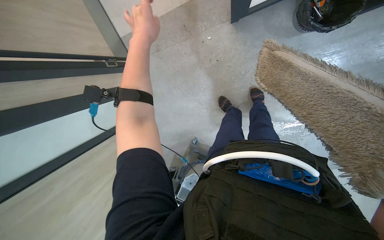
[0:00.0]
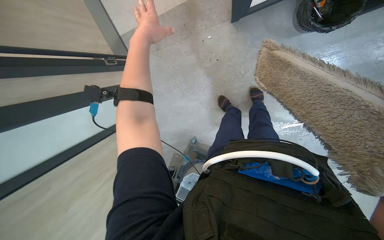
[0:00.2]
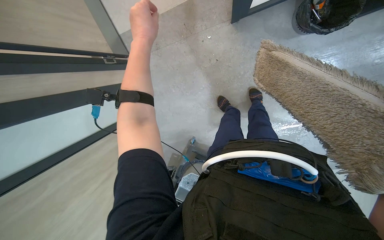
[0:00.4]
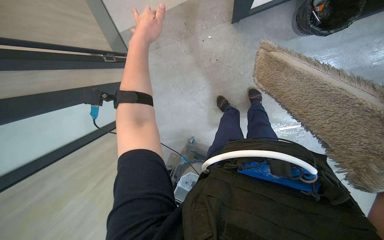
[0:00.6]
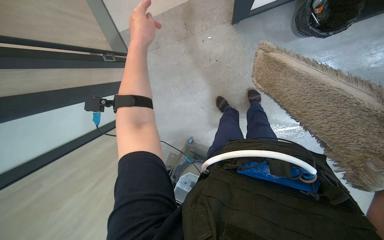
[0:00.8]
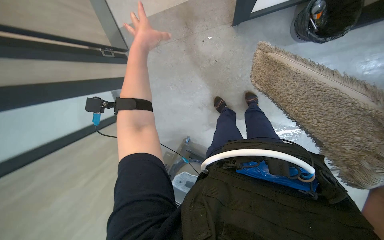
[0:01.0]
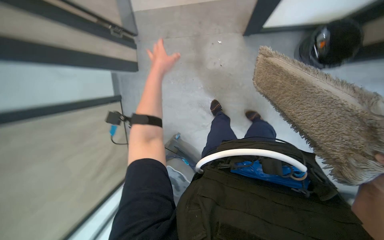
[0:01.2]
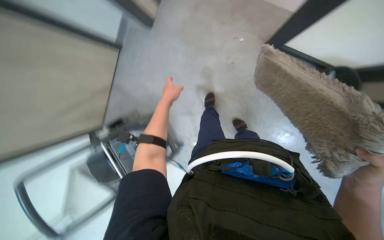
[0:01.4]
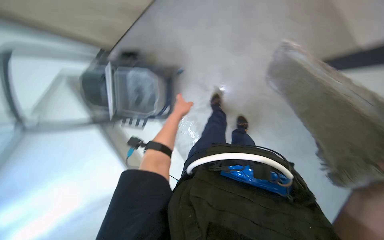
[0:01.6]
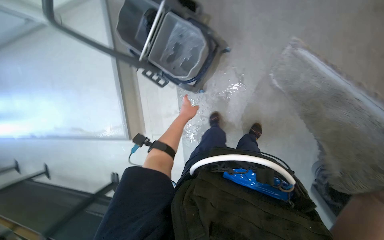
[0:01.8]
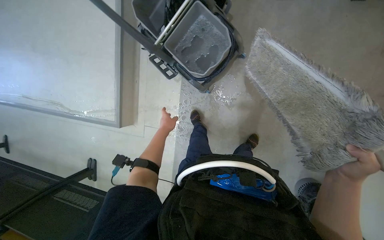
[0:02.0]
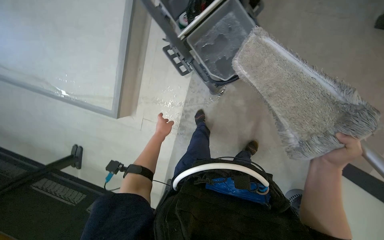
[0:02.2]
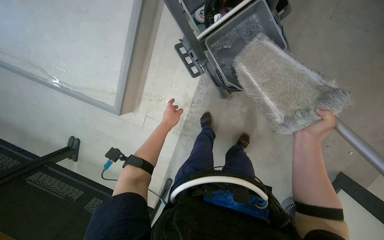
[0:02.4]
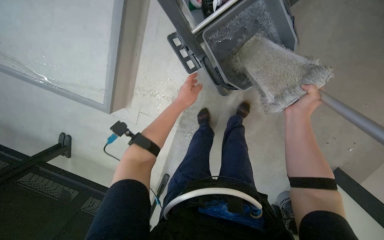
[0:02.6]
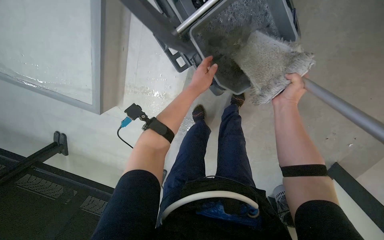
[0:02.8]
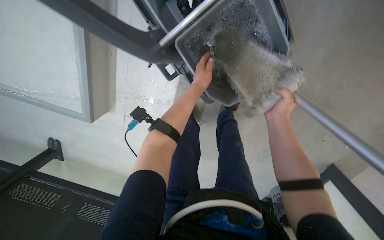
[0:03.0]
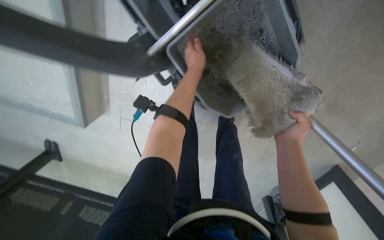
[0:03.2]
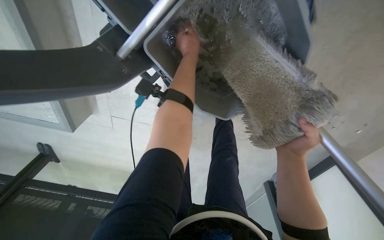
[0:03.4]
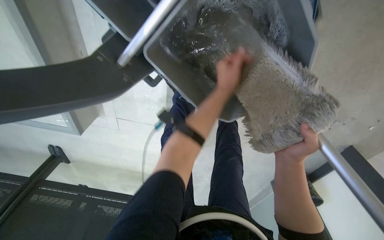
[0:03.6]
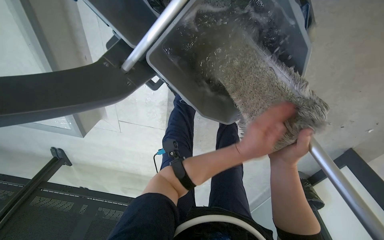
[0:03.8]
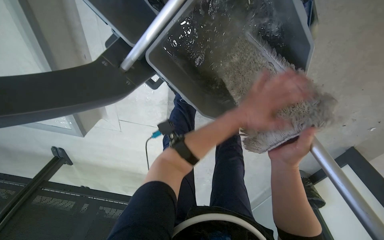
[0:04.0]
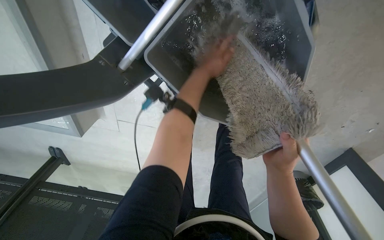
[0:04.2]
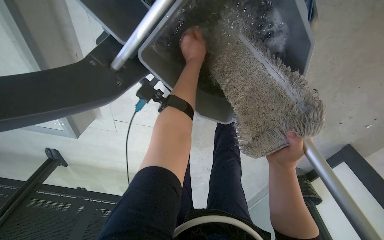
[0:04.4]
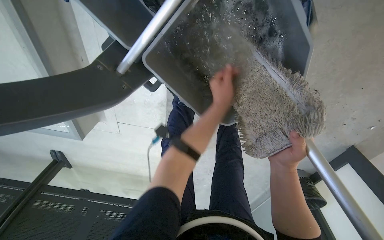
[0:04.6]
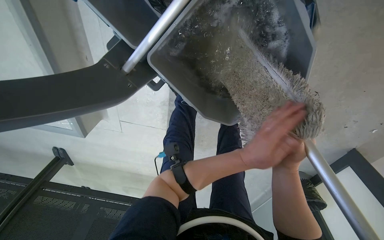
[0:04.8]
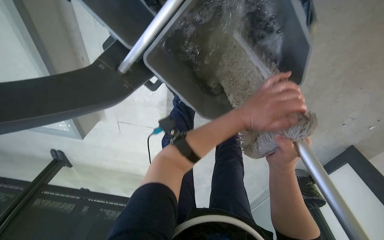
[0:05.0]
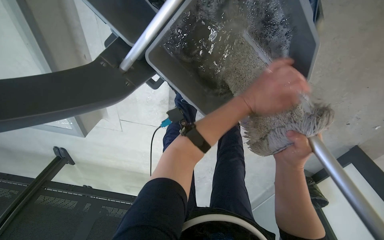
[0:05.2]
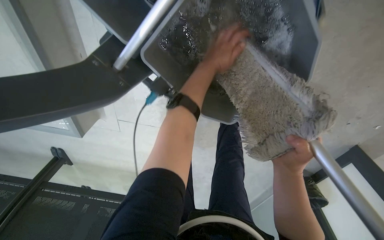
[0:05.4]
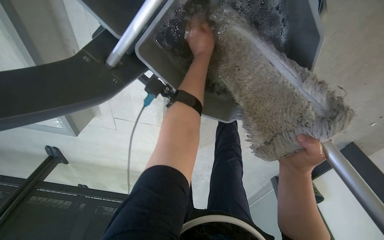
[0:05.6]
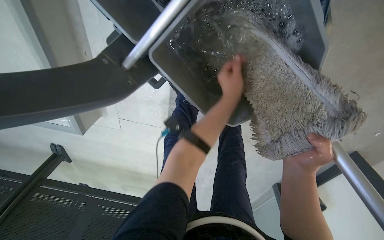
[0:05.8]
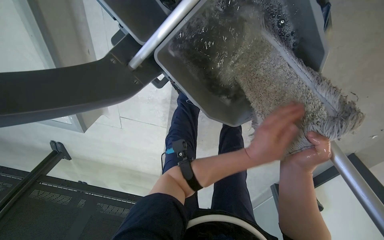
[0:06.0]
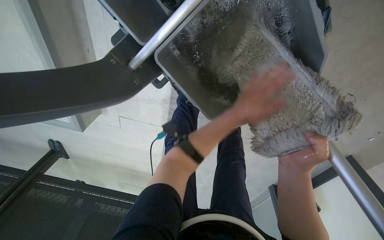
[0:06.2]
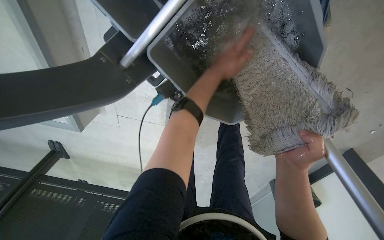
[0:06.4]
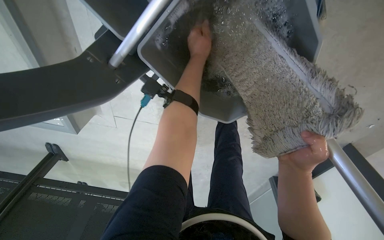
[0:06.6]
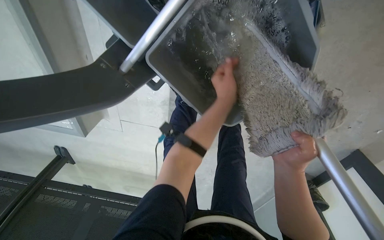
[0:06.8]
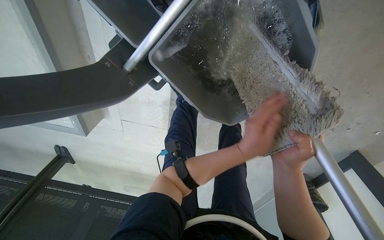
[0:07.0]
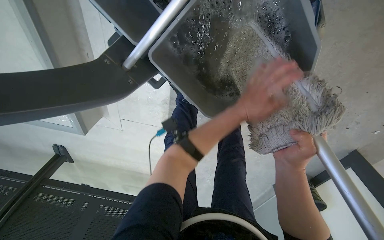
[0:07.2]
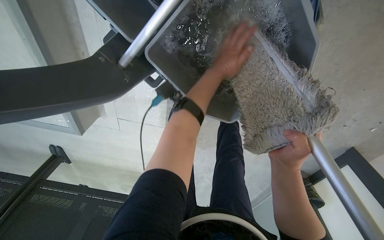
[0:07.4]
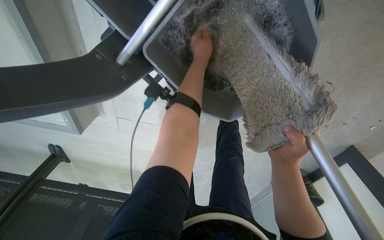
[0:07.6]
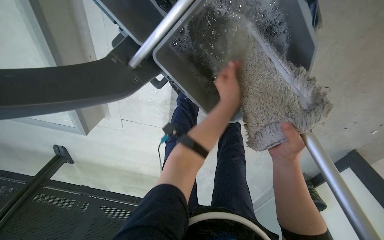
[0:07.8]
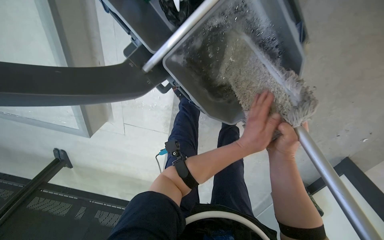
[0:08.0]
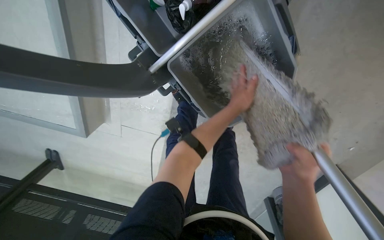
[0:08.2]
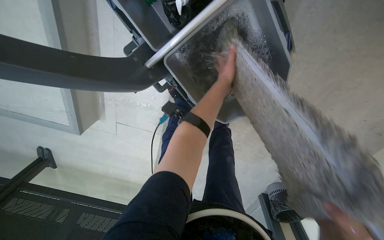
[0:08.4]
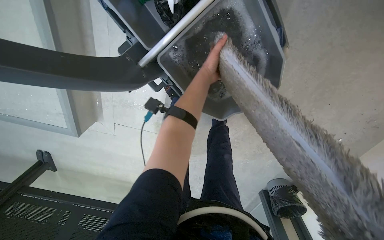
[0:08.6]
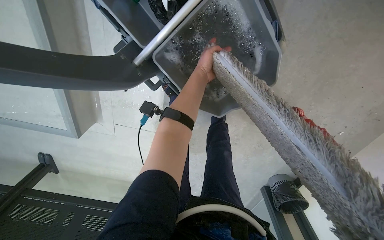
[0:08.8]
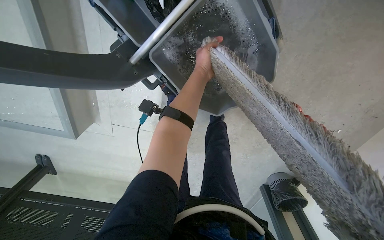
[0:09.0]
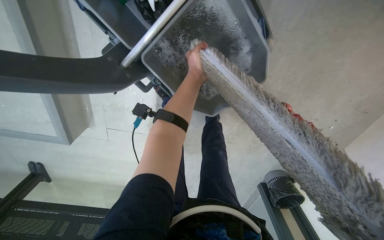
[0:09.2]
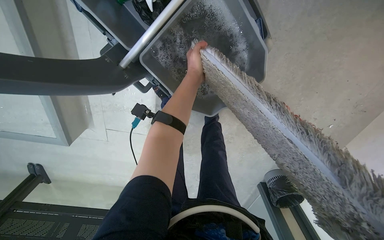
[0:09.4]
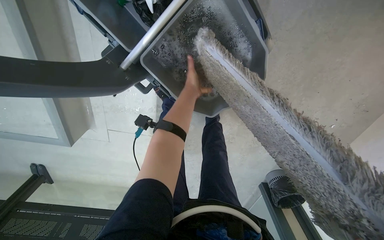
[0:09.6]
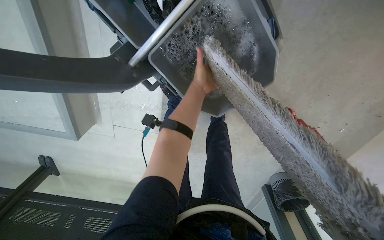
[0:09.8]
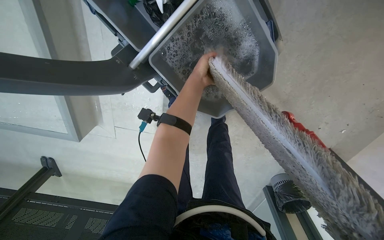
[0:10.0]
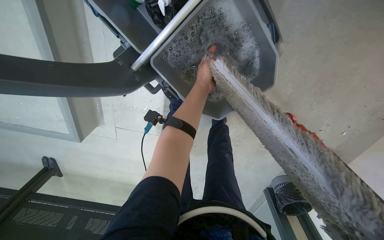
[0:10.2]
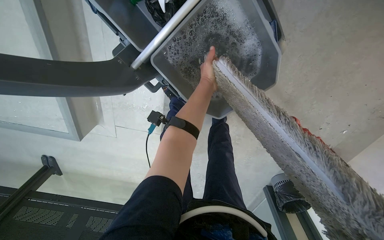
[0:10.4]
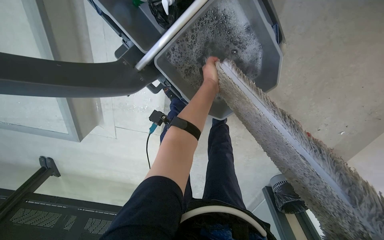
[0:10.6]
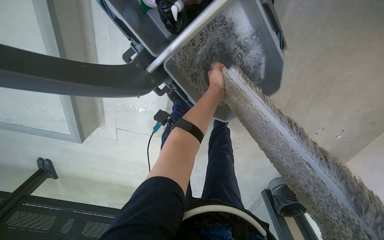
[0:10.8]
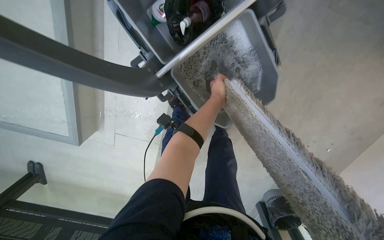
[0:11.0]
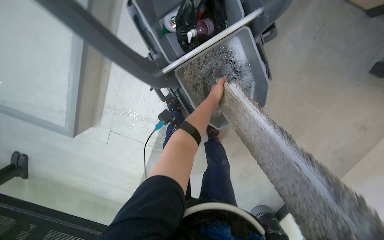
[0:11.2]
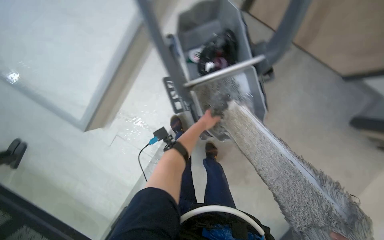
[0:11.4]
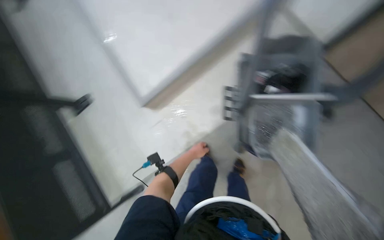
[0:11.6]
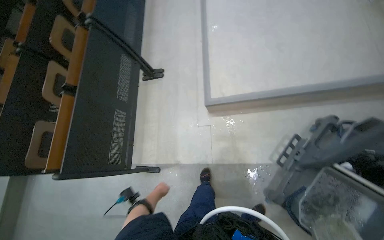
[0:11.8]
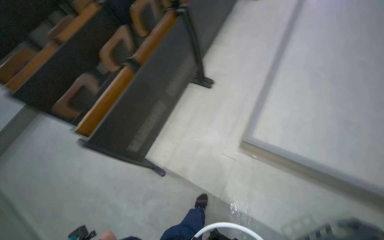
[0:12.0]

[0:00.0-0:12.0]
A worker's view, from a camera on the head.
Job: preparing cleaning supplies.
The whole recording: Changing mop head. The worker finishes wringing out the mop head and attaches a new one to the handle.
0:00.0 to 0:01.6: The left hand goes roughly 25 cm down the picture and farther from the camera.
0:01.6 to 0:03.0: Everything in view rotates about 35 degrees clockwise.
0:03.0 to 0:04.4: The left hand goes up and down the picture, roughly 30 cm each way, reversing 2 times.
0:04.4 to 0:06.0: The left hand goes up and down the picture, about 30 cm each way, reversing 2 times.
0:06.0 to 0:07.6: The left hand swings up and down the picture, roughly 30 cm each way, with 2 reversals.
0:07.6 to 0:09.0: The left hand moves about 25 cm down the picture and comes back.
0:10.4 to 0:12.0: The wearer moves about 70 cm. The wearer looks some 30 degrees further upward. Everything in view rotates about 60 degrees clockwise.

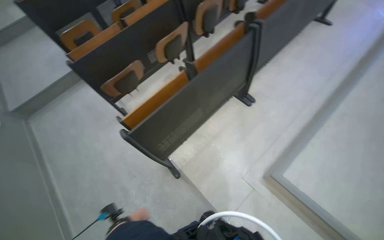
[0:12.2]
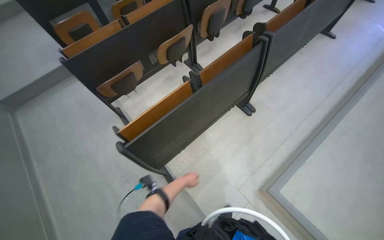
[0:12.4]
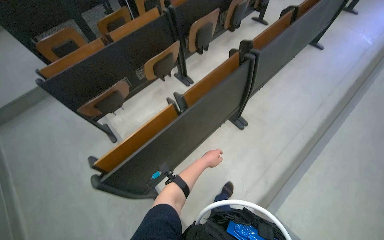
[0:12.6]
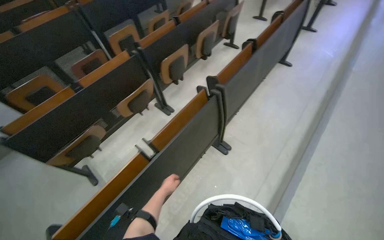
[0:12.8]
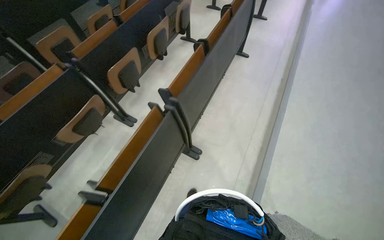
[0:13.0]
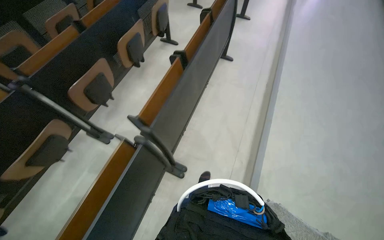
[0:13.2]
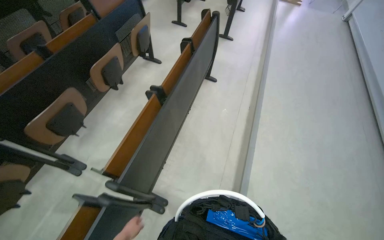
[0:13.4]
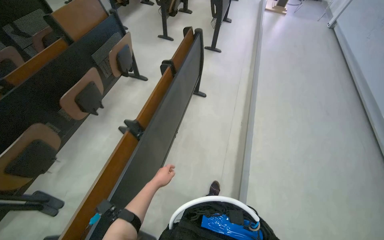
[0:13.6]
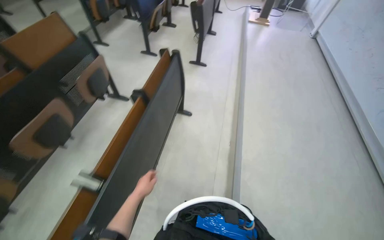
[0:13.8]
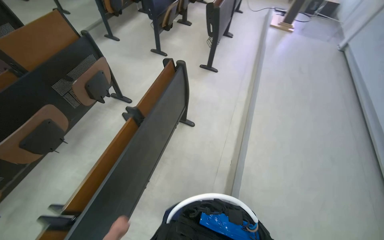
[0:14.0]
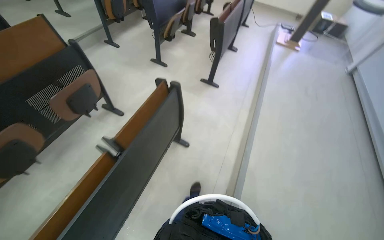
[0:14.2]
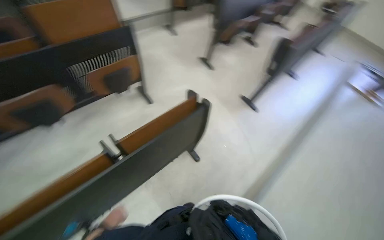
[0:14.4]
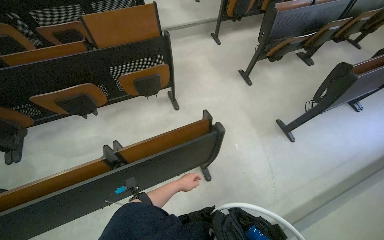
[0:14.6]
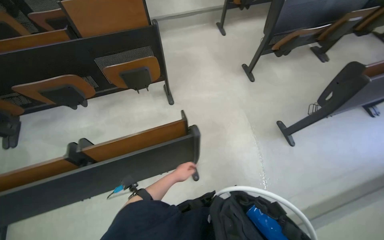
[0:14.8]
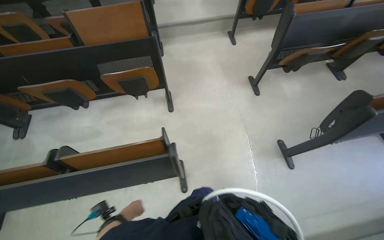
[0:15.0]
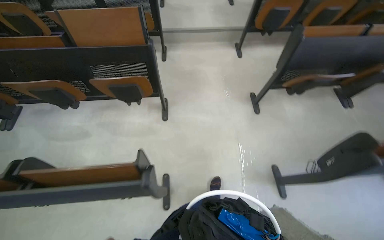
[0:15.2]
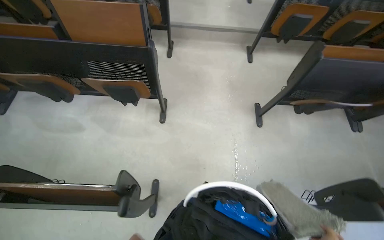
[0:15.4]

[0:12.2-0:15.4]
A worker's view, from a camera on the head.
Job: preparing cleaning supplies.
The whole recording: Changing mop head. The worker finishes wringing out the mop head and attaches a new one to the handle.
0:12.2 to 0:13.8: The camera travels some 1.5 m. The head turns to the right by approximately 35 degrees.
0:13.8 to 0:15.4: The camera travels roughly 1.5 m. The wearer looks about 75 degrees further to the left.

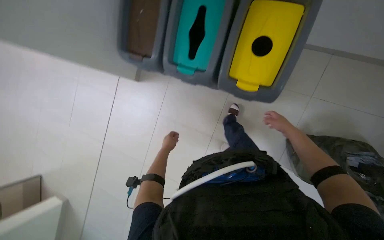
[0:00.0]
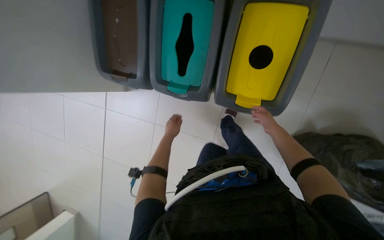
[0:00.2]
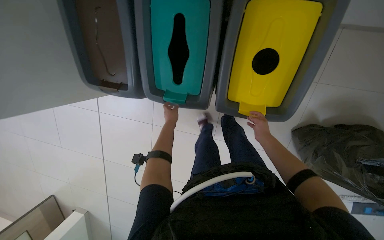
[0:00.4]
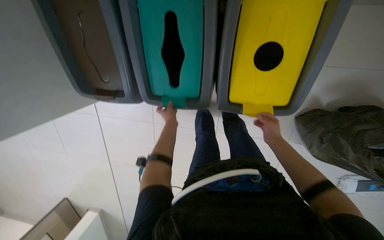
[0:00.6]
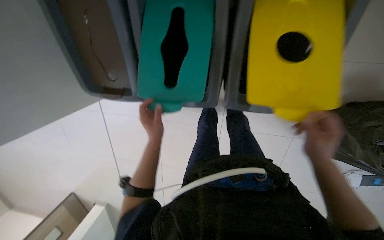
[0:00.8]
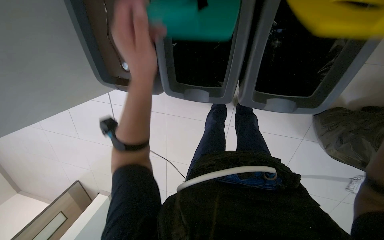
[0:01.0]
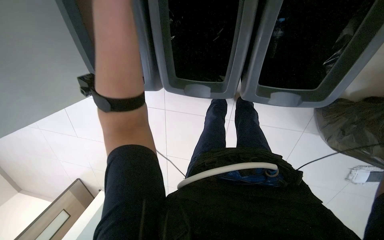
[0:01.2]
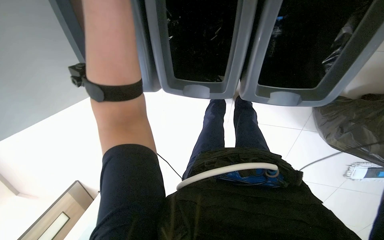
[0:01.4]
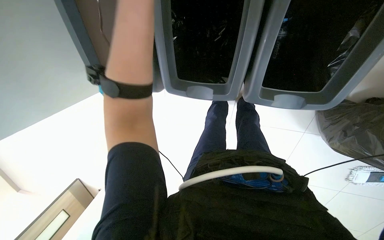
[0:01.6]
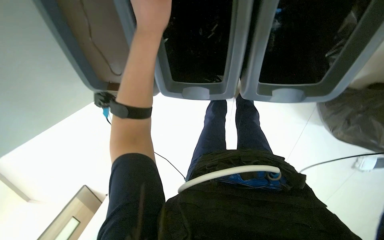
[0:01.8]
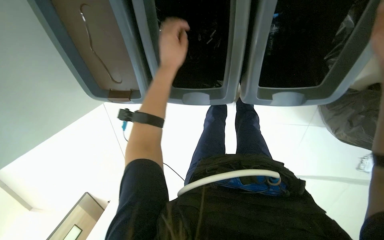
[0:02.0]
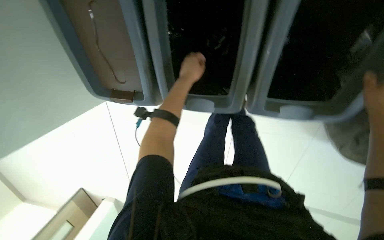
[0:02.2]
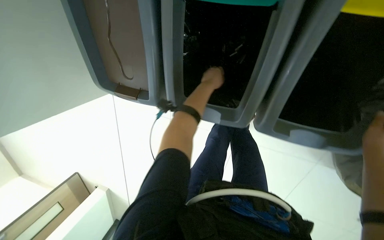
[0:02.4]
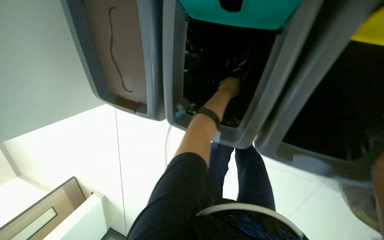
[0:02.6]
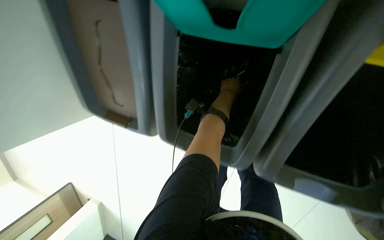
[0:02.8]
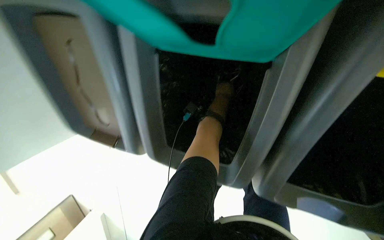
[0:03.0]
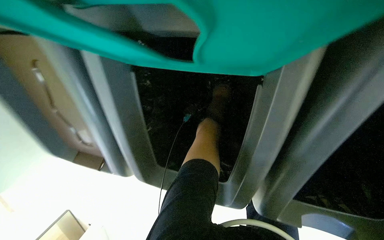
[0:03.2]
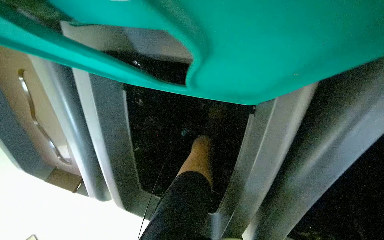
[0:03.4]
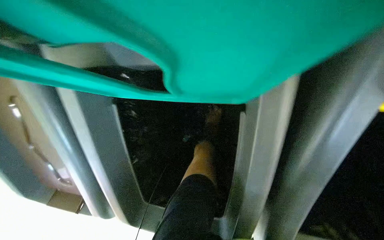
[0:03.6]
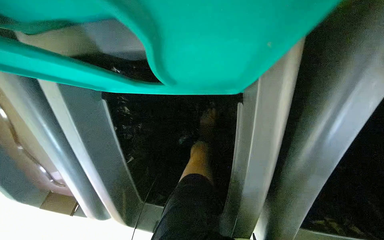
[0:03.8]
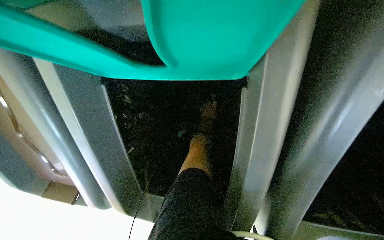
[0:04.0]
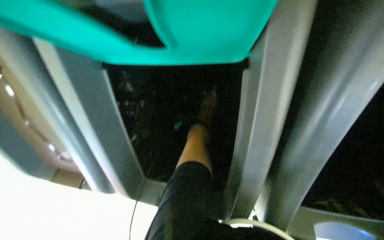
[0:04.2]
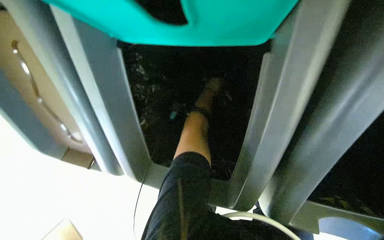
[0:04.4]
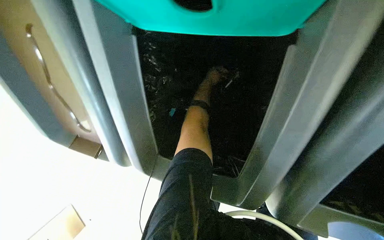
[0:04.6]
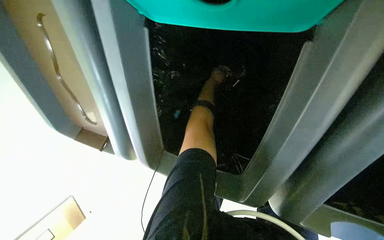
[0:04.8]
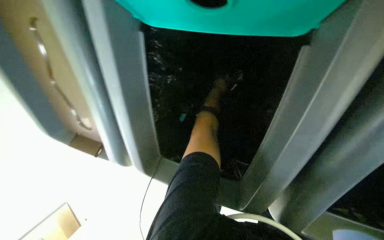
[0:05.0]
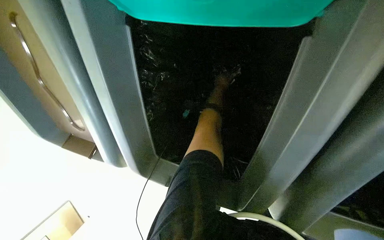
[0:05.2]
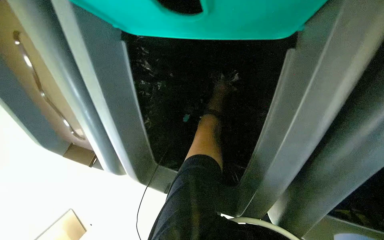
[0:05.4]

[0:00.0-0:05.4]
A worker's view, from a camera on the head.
Job: managing trash.
The whole recording: Sorting recyclables and collecting trash. The worker sorts recyclables into bins and collects trash into a large black bag.
0:00.0 to 0:01.4: The camera is carried approximately 40 cm. The camera pitches downward, by about 20 degrees.
0:01.4 to 0:02.8: The left hand moves farther from the camera and to the right, about 50 cm.
0:04.0 to 0:05.4: The left hand heads farther from the camera, covering approximately 20 cm.
